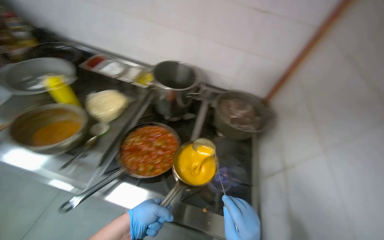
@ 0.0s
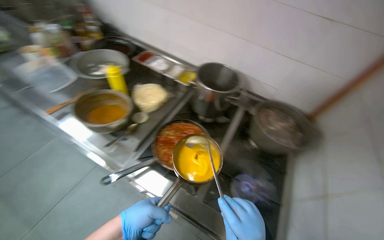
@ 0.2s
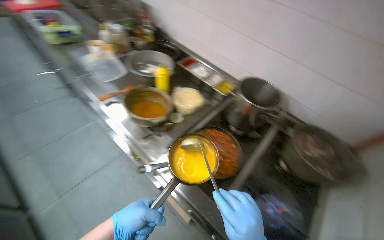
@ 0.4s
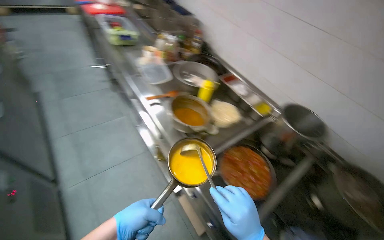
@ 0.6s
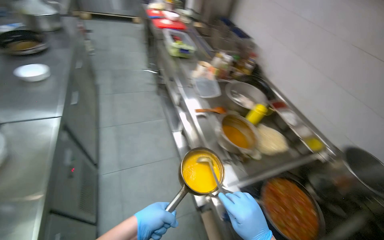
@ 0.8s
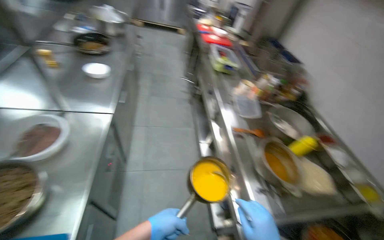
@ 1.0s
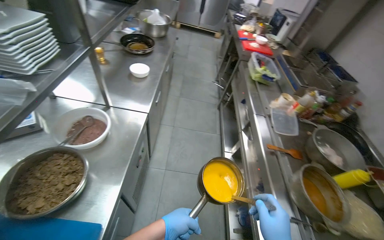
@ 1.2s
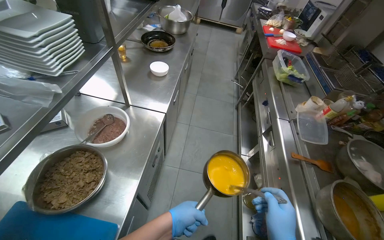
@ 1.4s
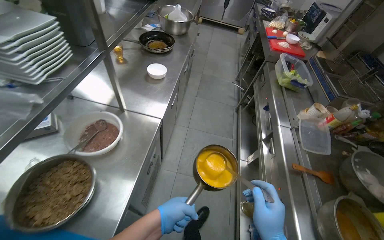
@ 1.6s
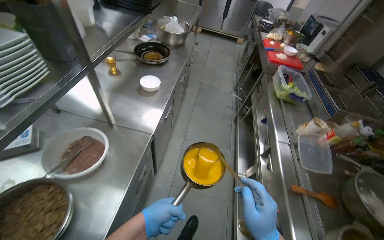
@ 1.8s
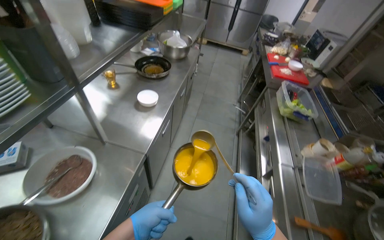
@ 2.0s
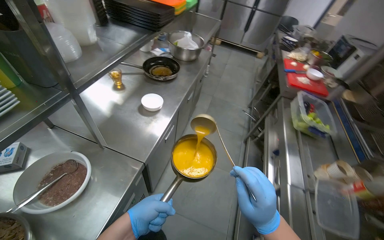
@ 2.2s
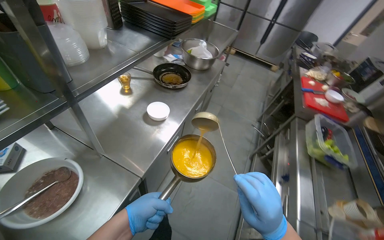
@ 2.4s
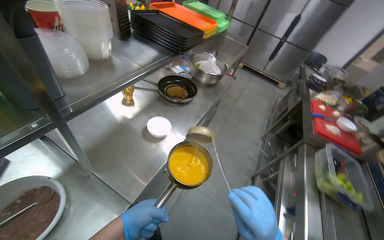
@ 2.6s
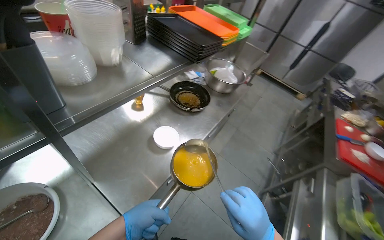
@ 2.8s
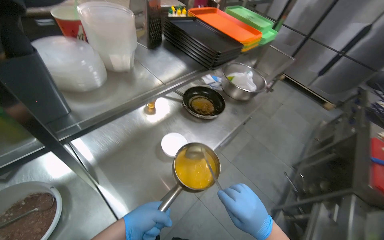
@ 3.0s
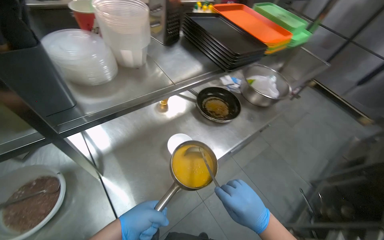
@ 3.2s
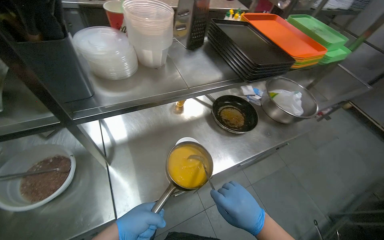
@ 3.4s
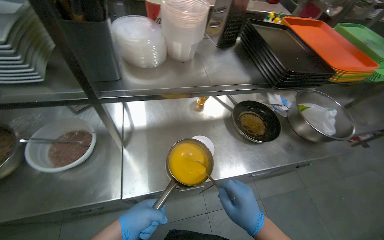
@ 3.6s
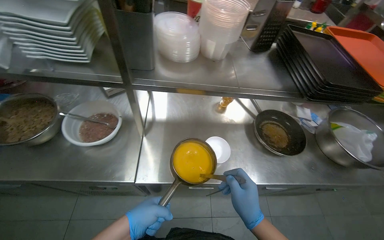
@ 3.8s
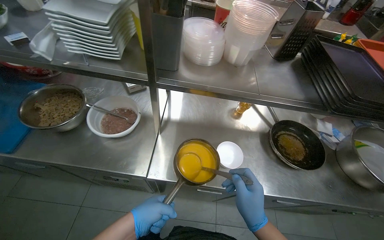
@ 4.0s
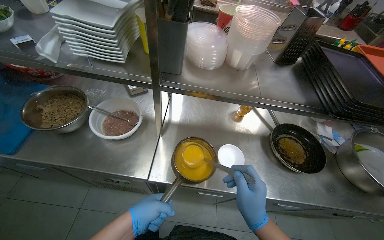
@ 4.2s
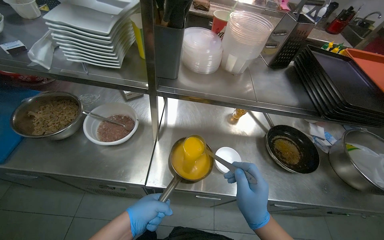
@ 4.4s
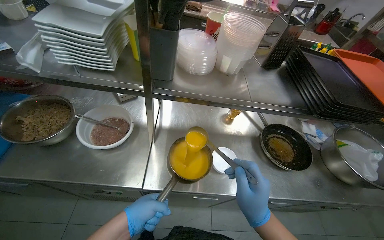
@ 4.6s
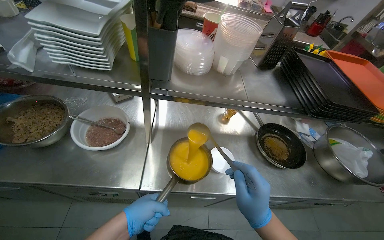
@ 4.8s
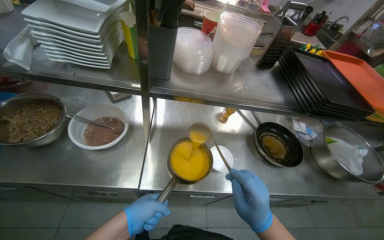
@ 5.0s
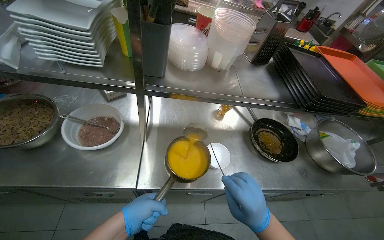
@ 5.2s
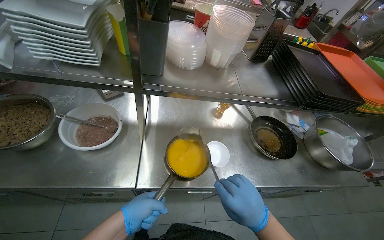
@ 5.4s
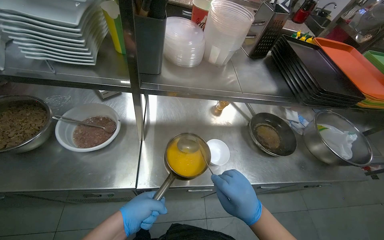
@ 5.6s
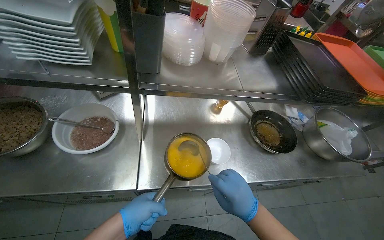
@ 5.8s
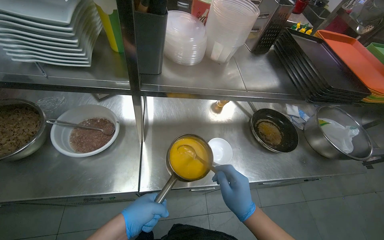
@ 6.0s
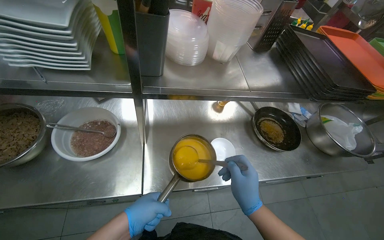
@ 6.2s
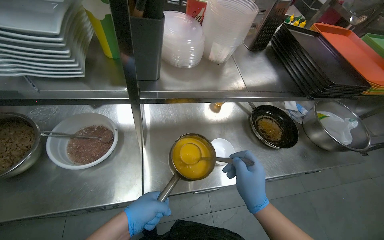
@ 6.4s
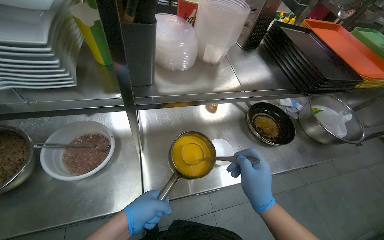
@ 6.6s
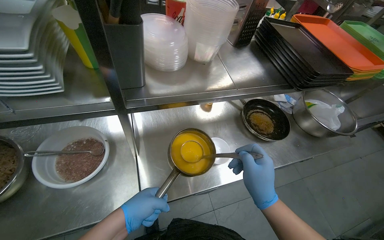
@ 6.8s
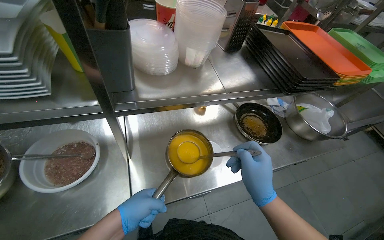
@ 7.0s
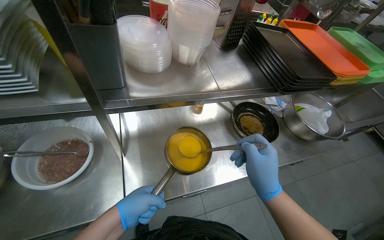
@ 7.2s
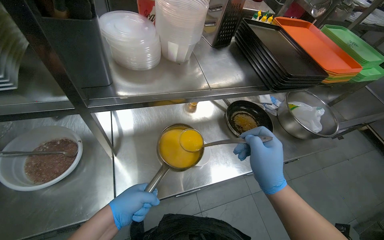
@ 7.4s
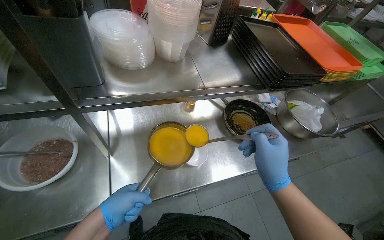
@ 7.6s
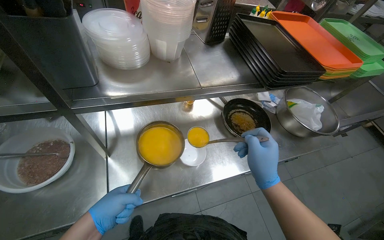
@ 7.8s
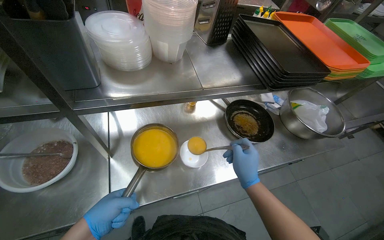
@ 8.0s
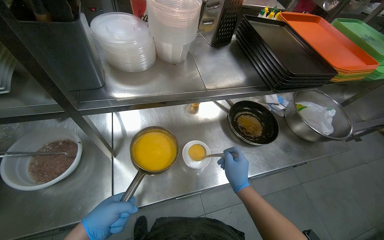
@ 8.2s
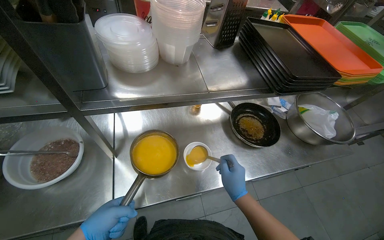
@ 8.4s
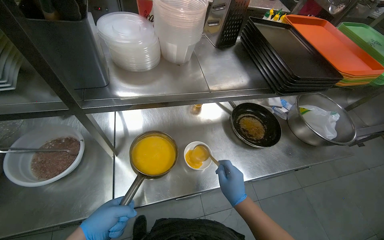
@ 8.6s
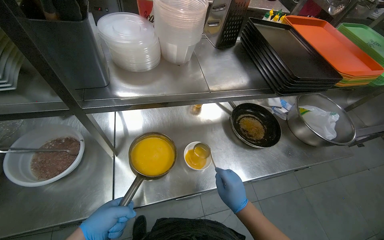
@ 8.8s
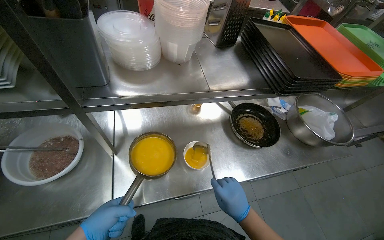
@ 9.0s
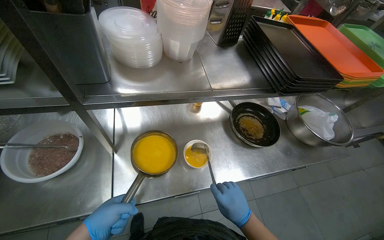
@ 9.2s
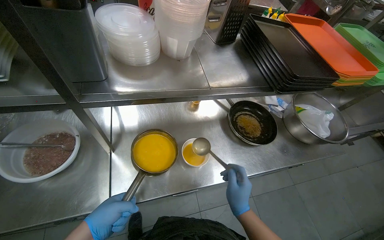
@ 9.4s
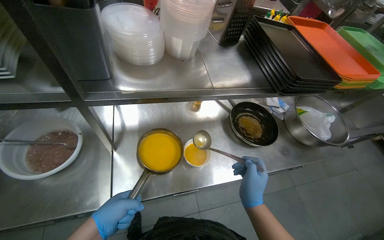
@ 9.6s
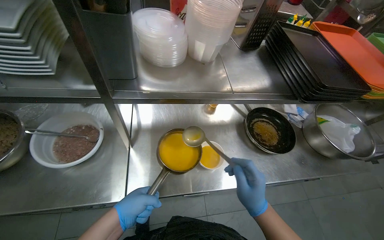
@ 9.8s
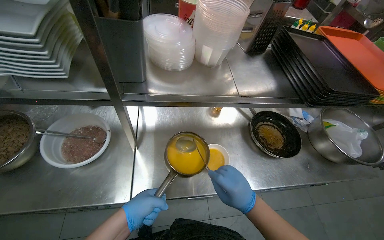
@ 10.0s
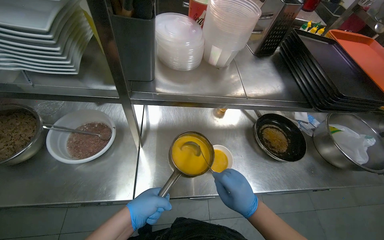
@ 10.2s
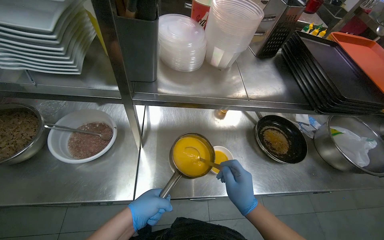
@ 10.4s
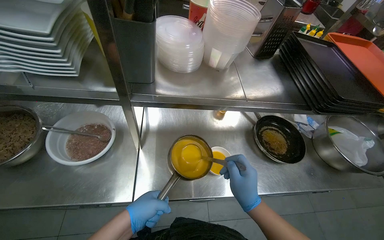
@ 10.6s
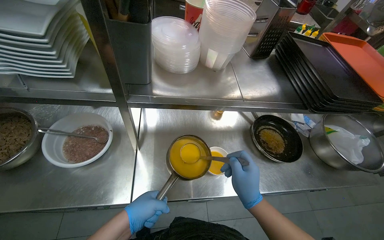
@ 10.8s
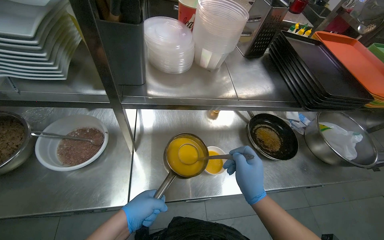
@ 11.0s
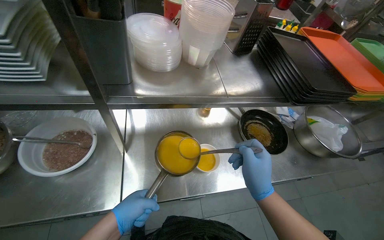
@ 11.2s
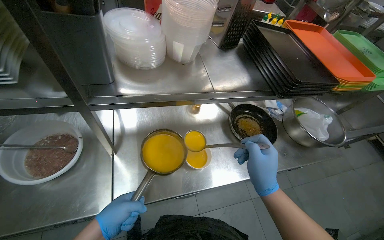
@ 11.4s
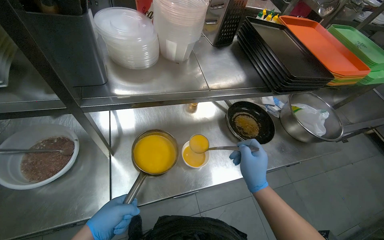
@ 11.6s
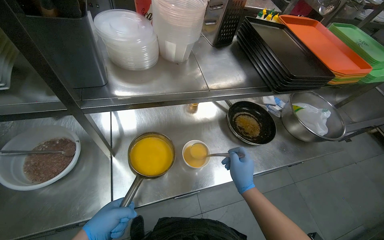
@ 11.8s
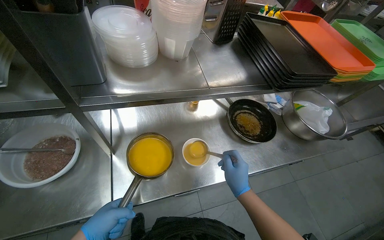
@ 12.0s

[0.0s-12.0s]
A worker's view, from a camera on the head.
Job: preparing food.
The whole recording: Chopping onions and arranging meal in white dish. The worker chops the onion, places the prepared meal into a white dish, and arranges the meal.
0.0s to 1.6s: The wearer moves some 70 cm. The head turns to the left by about 85 degrees. The wearer looks about 15 degrees further upward.
1.6s to 3.0s: The camera travels about 60 cm. The wearer looks some 35 degrees further to the left.
3.0s to 4.4s: The wearer looks roughly 50 degrees further to the left.
4.4s to 6.0s: The hands make small movements and keep their place.
6.0s to 7.6s: The right hand goes some 10 cm up the picture.
7.6s to 9.0s: The right hand is displaced farther from the camera and down the picture by roughly 20 cm.
9.0s to 10.4s: The right hand travels up the picture by roughly 10 cm.

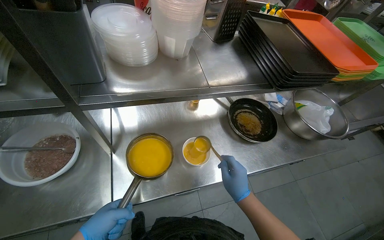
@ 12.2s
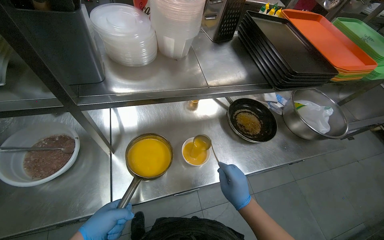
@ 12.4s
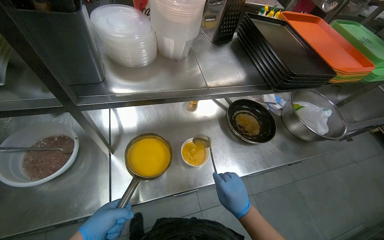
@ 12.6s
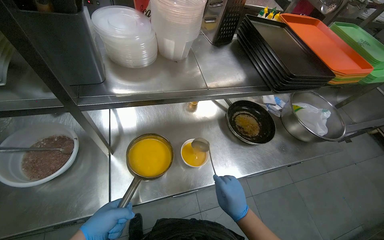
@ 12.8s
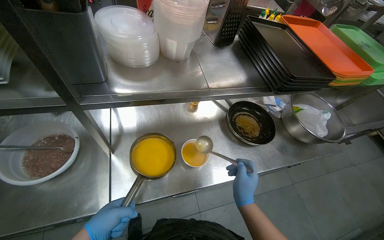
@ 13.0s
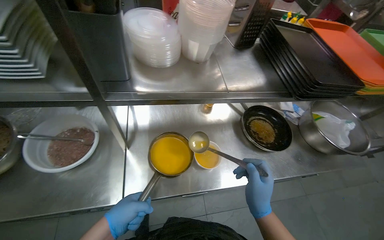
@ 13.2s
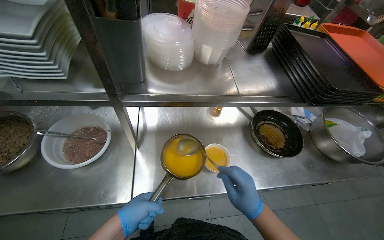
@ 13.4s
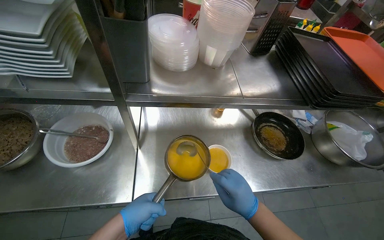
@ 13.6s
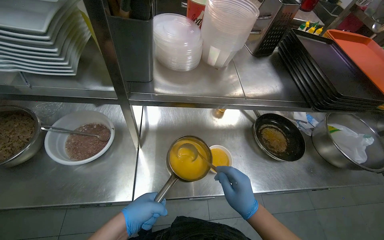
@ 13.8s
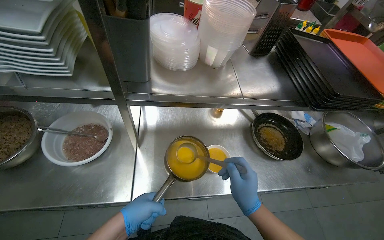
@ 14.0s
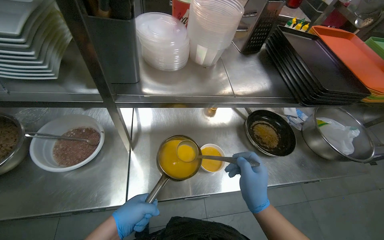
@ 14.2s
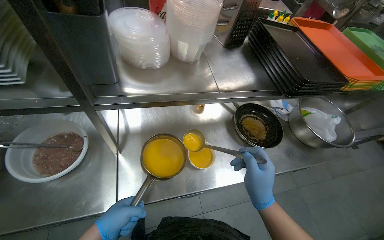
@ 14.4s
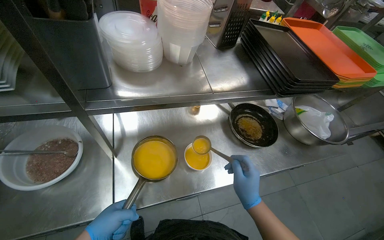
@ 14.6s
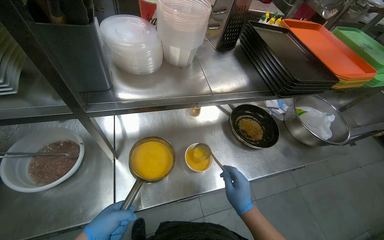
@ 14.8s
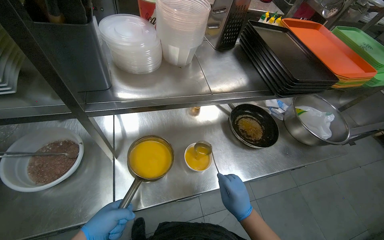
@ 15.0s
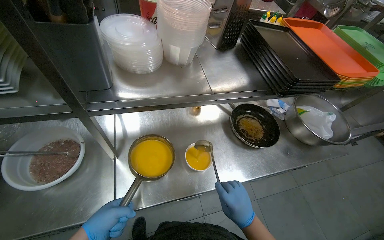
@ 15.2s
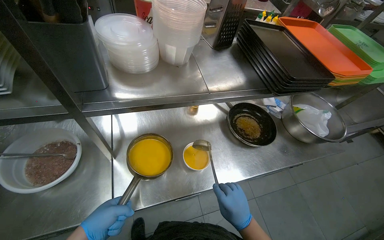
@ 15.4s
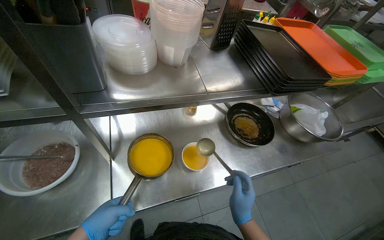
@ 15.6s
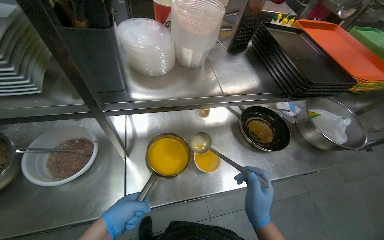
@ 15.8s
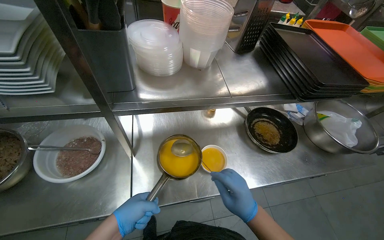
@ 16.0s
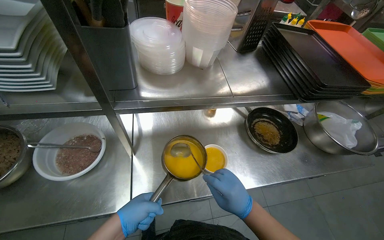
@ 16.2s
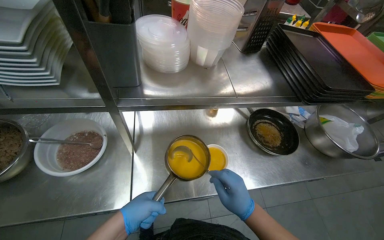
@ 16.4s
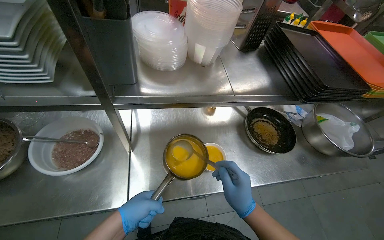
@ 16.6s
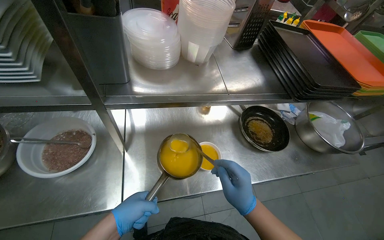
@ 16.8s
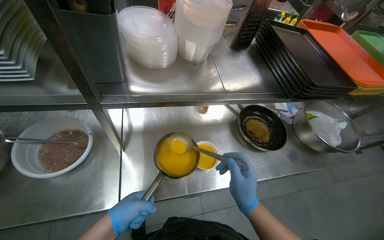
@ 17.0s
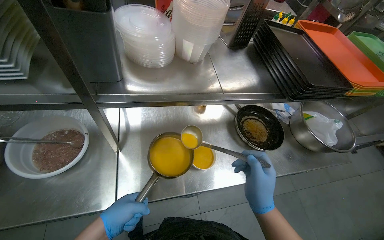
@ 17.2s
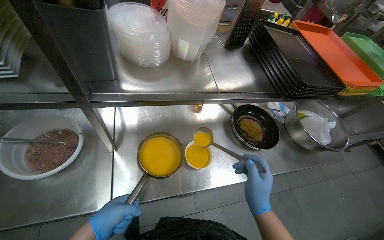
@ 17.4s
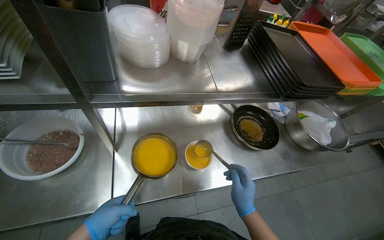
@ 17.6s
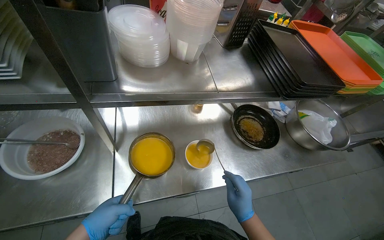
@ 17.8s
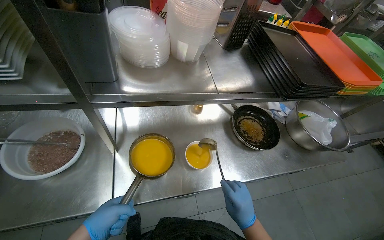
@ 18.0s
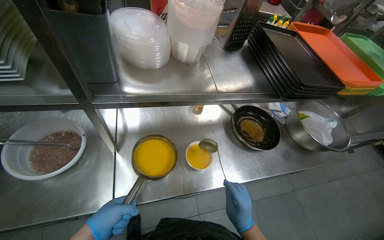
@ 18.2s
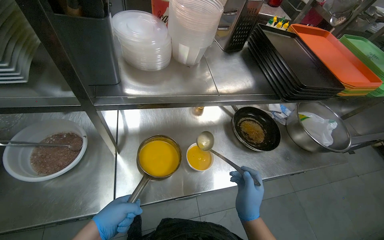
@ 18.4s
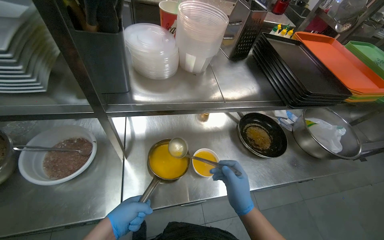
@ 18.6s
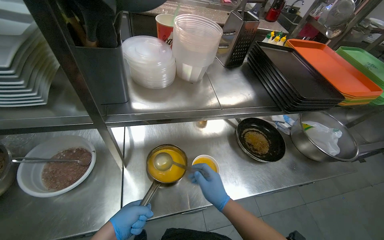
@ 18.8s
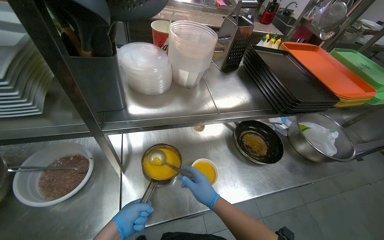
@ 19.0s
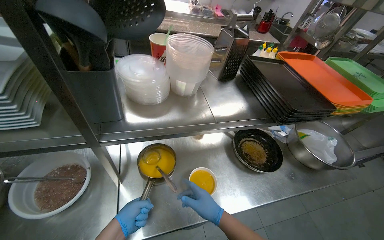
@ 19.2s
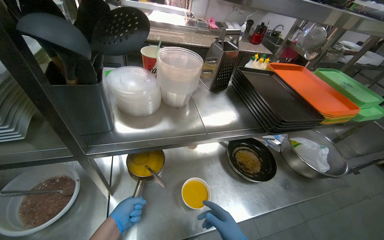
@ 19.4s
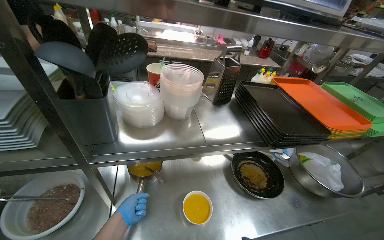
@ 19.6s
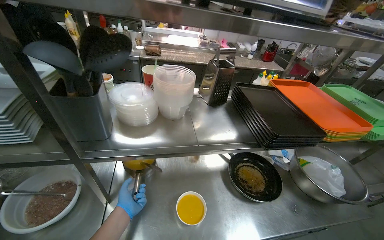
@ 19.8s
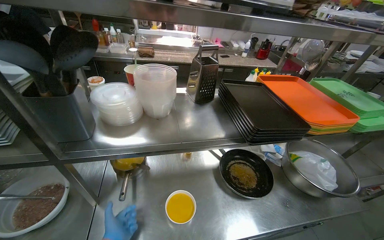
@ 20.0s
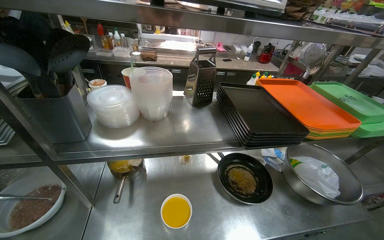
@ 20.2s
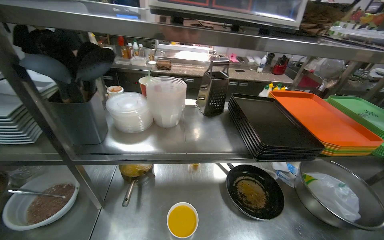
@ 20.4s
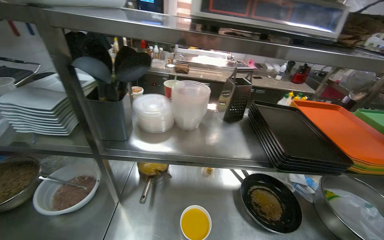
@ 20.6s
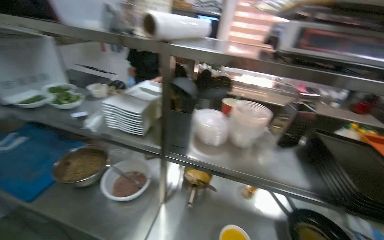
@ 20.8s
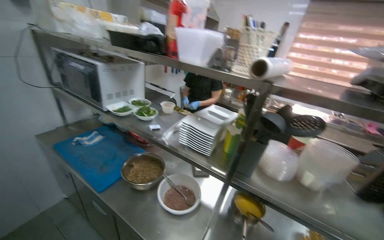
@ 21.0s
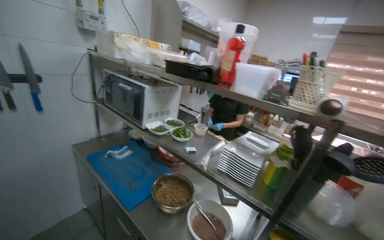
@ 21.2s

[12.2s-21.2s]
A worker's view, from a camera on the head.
Job: preparing food.
The whole recording: Chopping onions and arranging meal in white dish. The worker chops the onion, places the prepared meal into a white dish, and arranges the meal.
15.2s to 16.6s: The right hand is displaced up the picture by roughly 10 cm.
16.6s to 18.2s: The right hand shifts approximately 10 cm down the picture.
18.2s to 19.8s: The wearer looks approximately 15 degrees further upward. The left hand moves farther from the camera, about 15 cm.
19.8s to 21.2s: The camera is carried roughly 40 cm. The wearer's head swings approximately 45 degrees to the left. The view tilts approximately 25 degrees upward.
